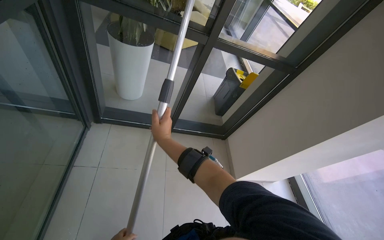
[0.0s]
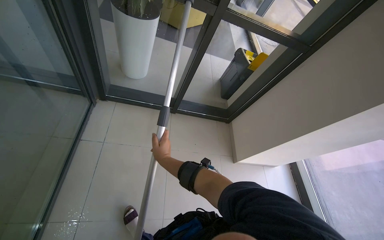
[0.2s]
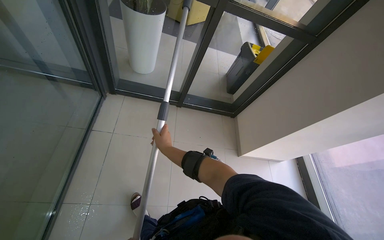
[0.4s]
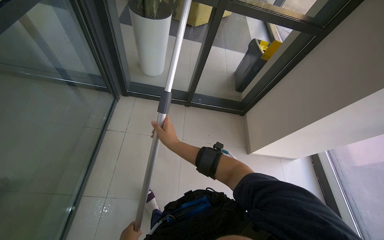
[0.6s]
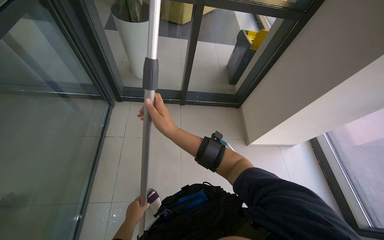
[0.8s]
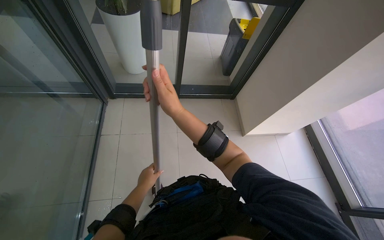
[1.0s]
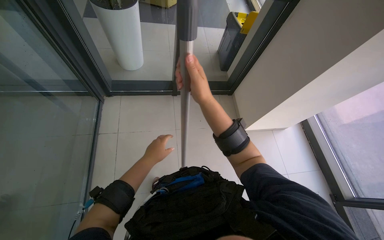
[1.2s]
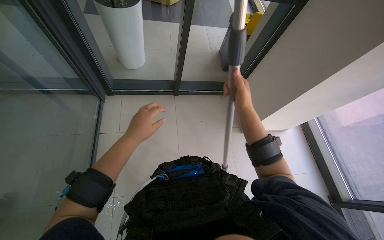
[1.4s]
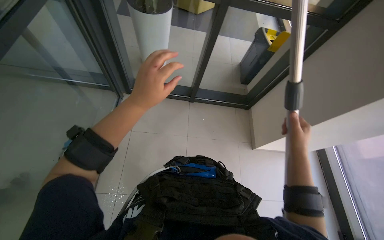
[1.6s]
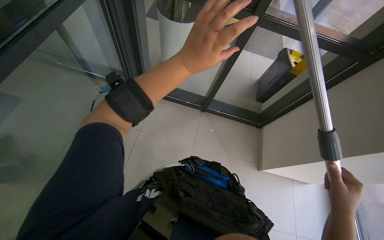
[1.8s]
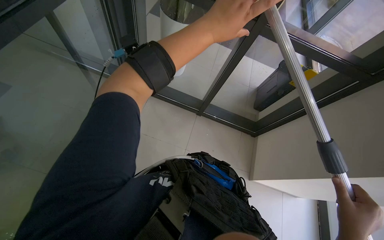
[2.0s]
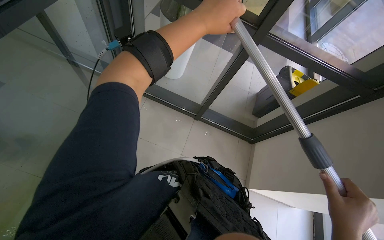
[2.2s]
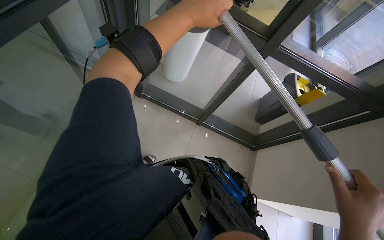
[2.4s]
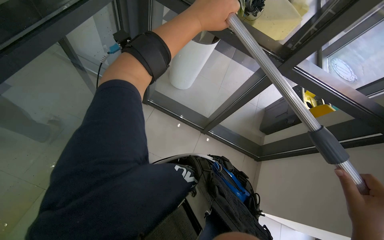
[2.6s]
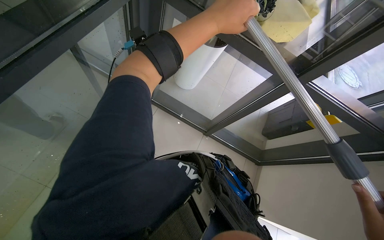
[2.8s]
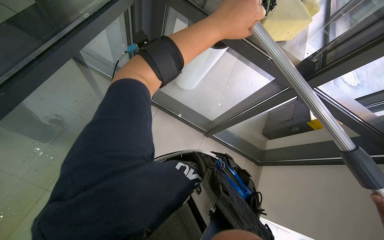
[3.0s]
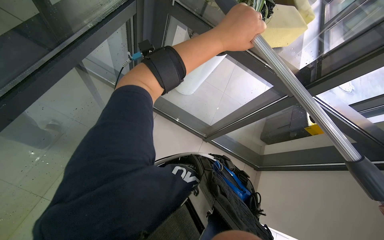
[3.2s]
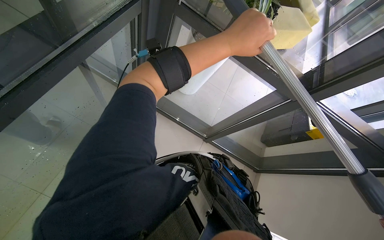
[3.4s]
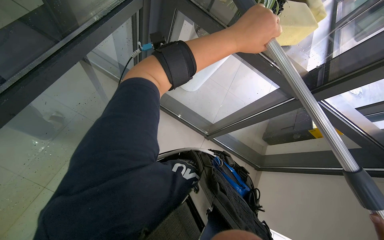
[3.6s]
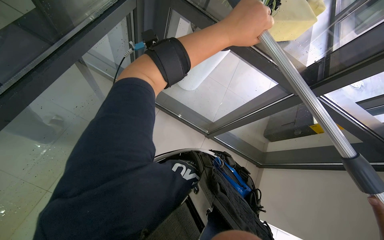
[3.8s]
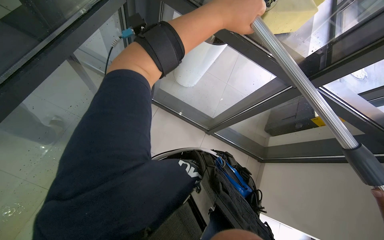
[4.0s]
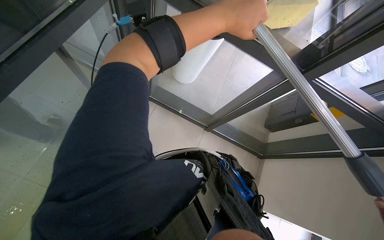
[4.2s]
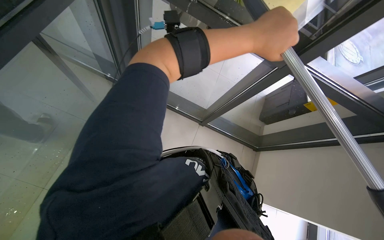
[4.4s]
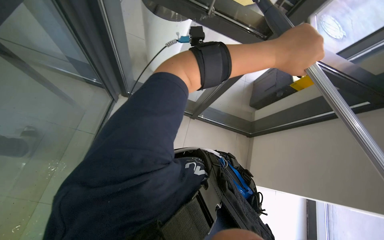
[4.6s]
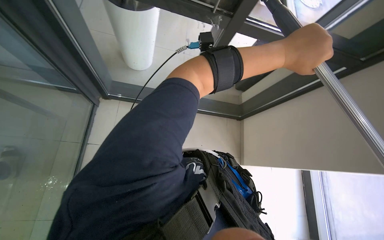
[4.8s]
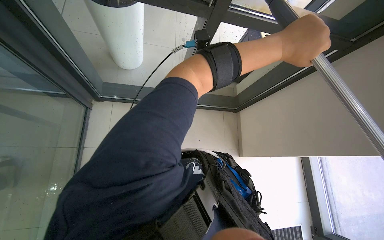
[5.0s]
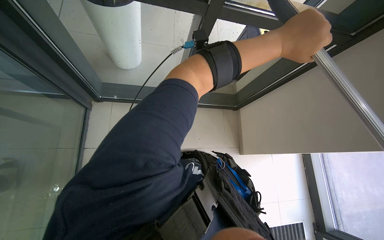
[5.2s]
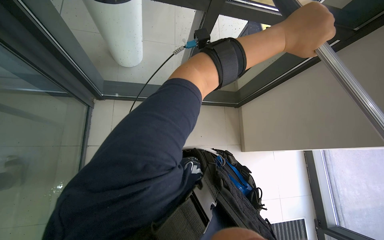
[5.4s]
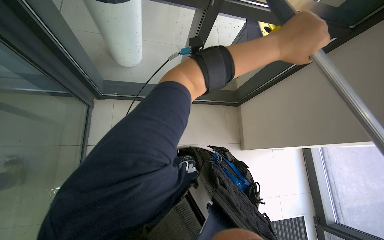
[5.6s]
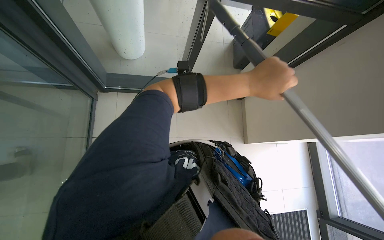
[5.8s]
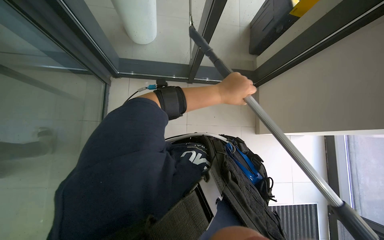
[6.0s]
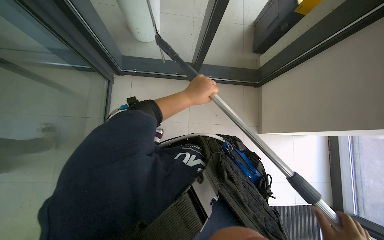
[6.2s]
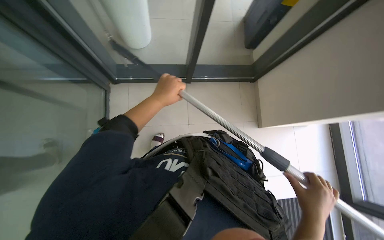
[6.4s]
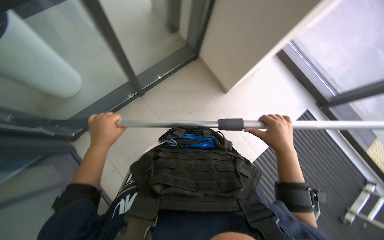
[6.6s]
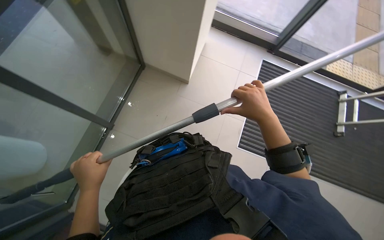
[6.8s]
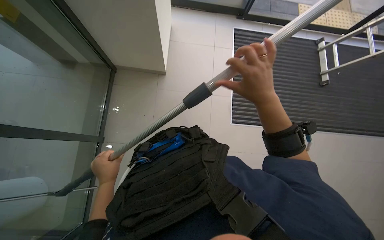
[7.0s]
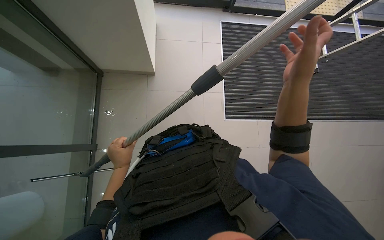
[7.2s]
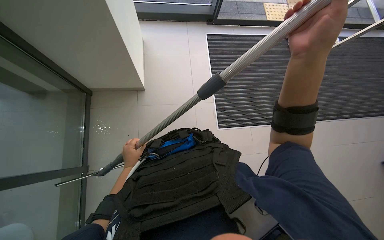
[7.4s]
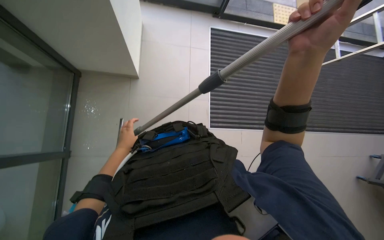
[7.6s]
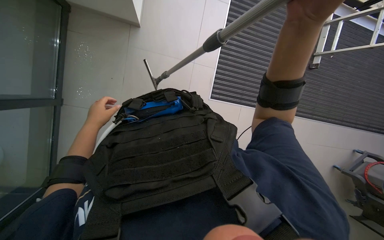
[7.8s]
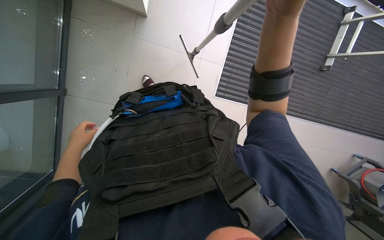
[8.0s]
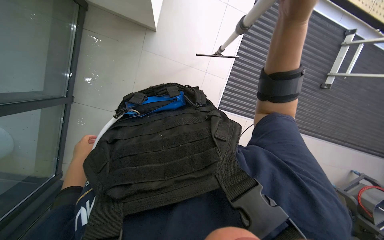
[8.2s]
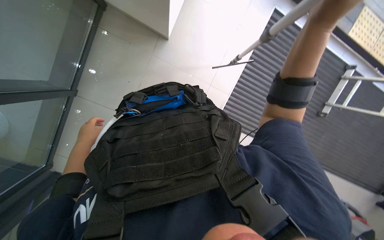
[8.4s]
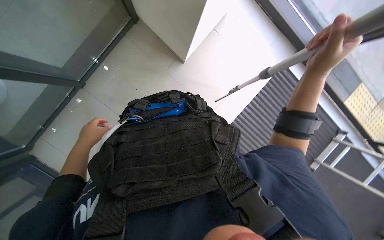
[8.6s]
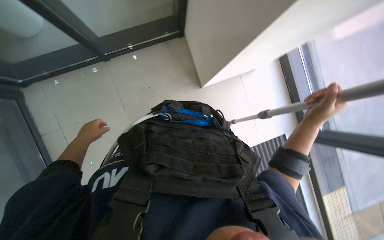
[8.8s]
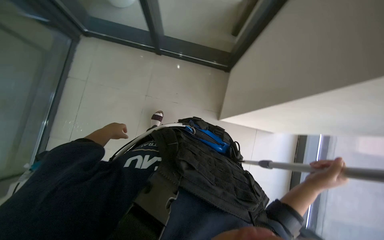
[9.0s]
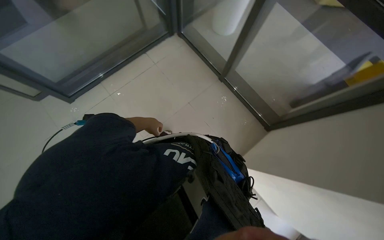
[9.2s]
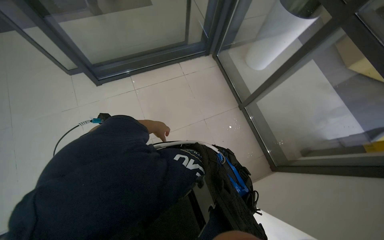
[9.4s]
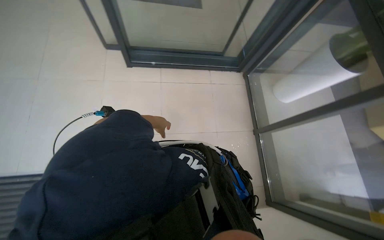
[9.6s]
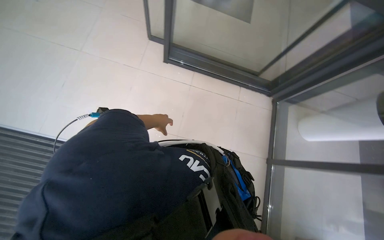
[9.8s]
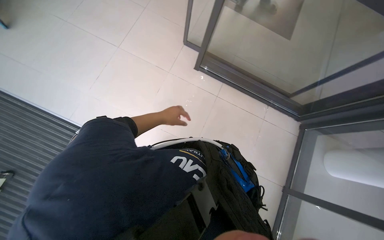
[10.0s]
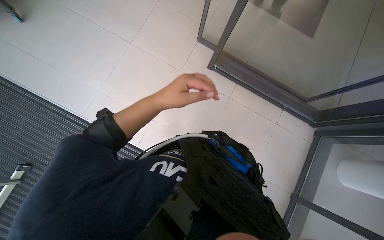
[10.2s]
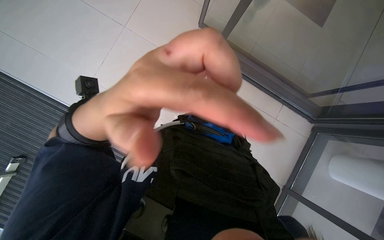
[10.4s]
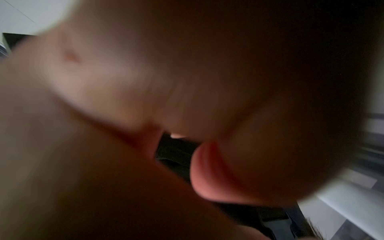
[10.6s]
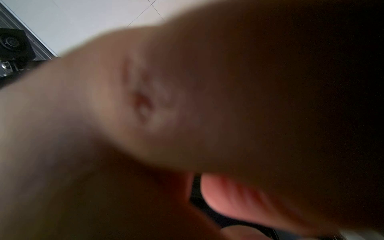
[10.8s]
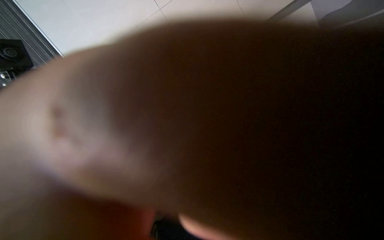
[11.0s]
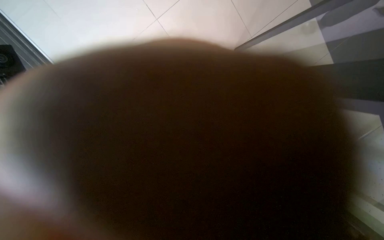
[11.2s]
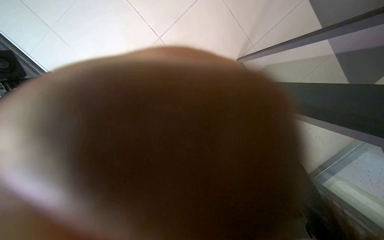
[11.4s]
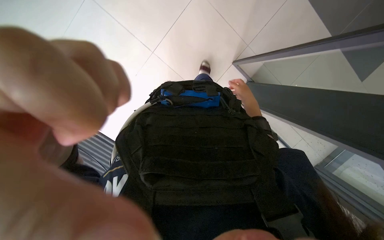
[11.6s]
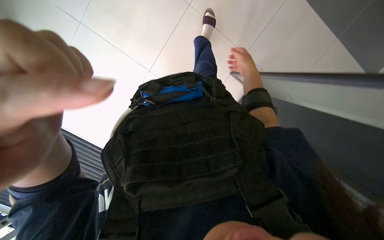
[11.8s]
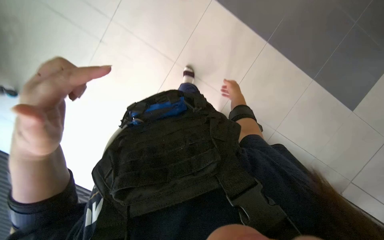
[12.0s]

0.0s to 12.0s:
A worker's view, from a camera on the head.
Job: cleaning windows.
The whole recording: Cleaning glass. The worker uses an extended squeegee pole to clean the upper section of a glass.
0.0s to 1.6s: The right hand shifts about 35 cm to the right.
1.6s to 3.0s: The view tilts roughly 15 degrees upward. The scene turns roughly 30 degrees clockwise in the picture.
3.0s to 4.4s: The left hand travels to the right by about 10 cm.
4.4s to 6.0s: The wearer looks some 20 degrees further downward. The left hand travels farther from the camera and down the picture by roughly 25 cm.
6.0s to 7.6s: The wearer looks some 85 degrees further to the right.
7.6s to 9.0s: The camera pitches upward, by approximately 10 degrees. The scene turns roughly 45 degrees clockwise in the picture.
9.0s to 10.4s: The head rotates some 70 degrees to the left. The wearer looks about 10 degrees further upward.

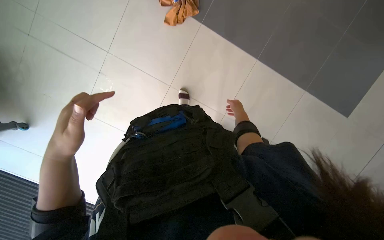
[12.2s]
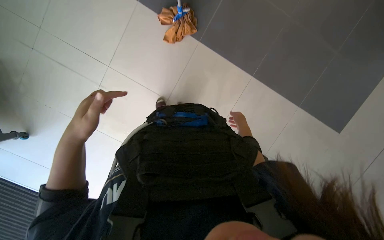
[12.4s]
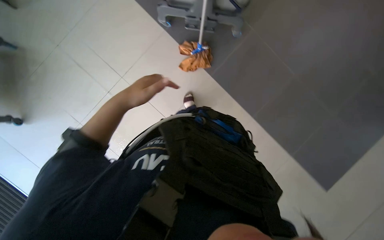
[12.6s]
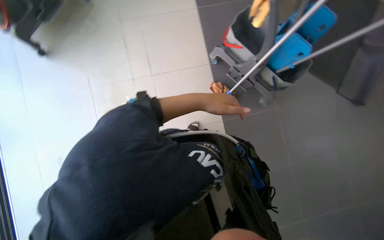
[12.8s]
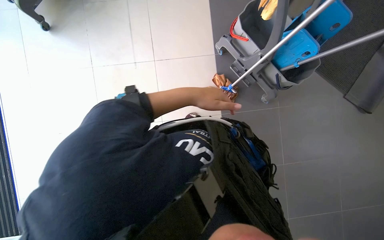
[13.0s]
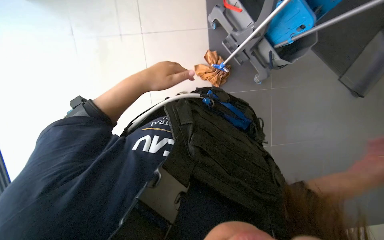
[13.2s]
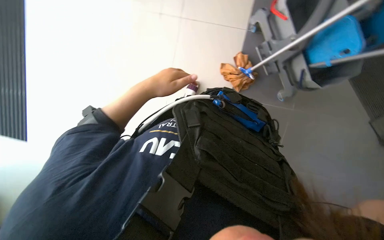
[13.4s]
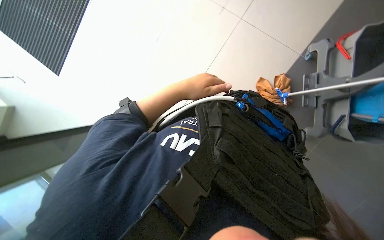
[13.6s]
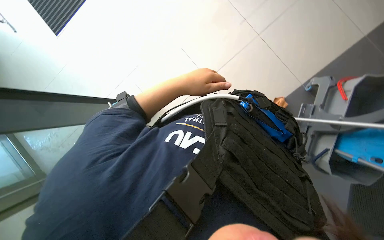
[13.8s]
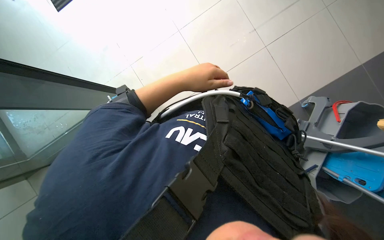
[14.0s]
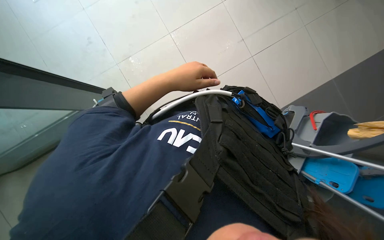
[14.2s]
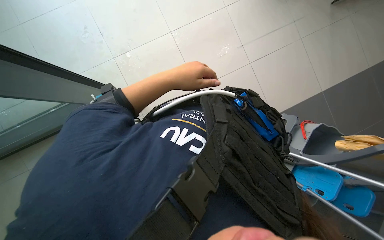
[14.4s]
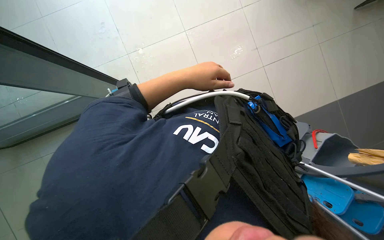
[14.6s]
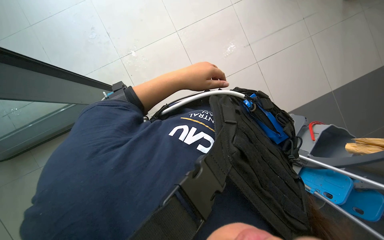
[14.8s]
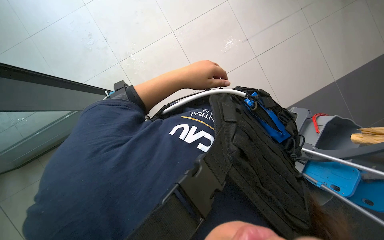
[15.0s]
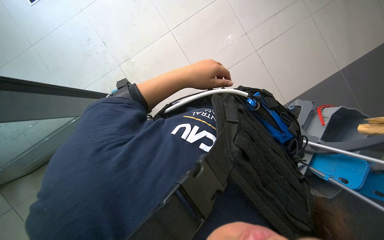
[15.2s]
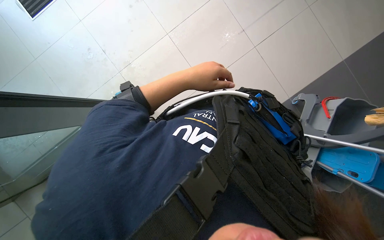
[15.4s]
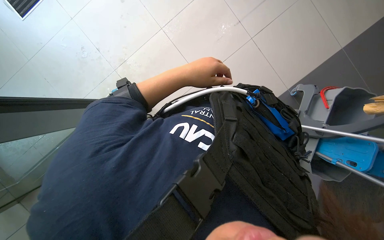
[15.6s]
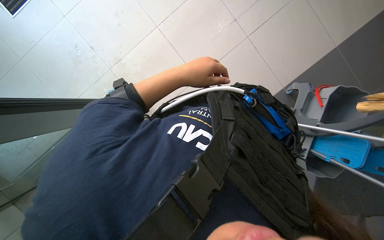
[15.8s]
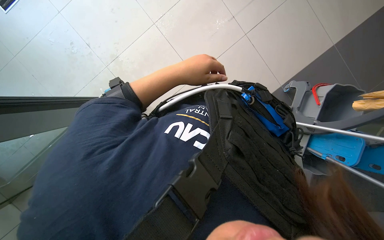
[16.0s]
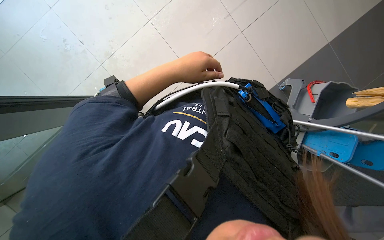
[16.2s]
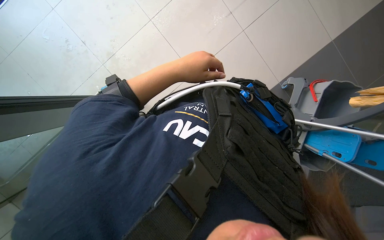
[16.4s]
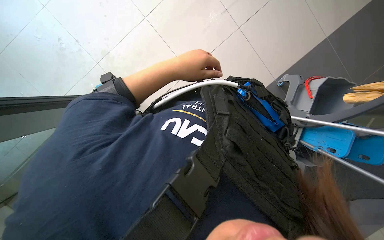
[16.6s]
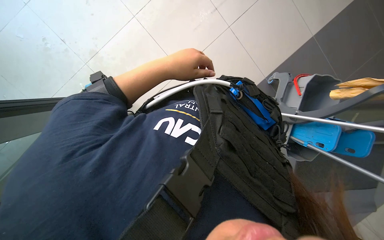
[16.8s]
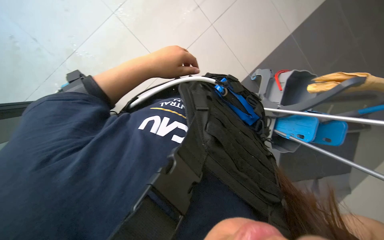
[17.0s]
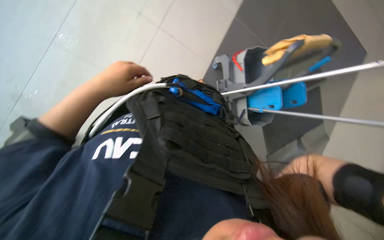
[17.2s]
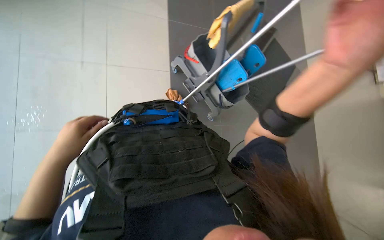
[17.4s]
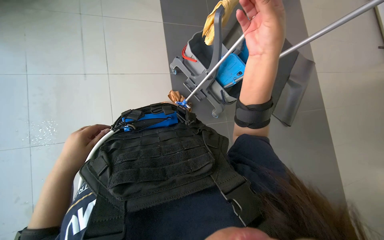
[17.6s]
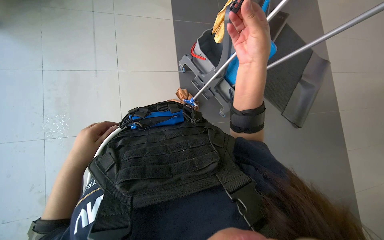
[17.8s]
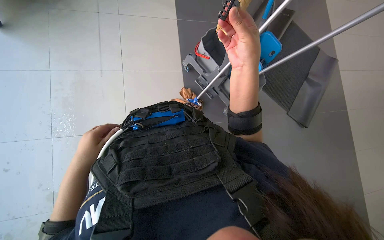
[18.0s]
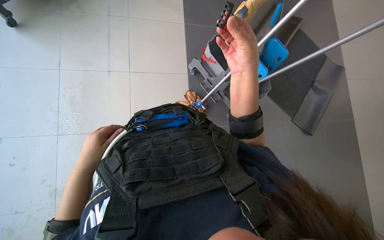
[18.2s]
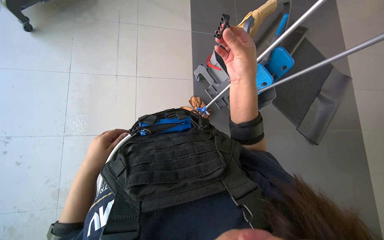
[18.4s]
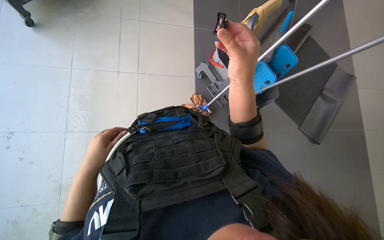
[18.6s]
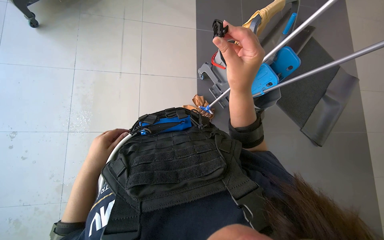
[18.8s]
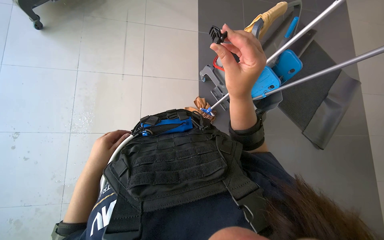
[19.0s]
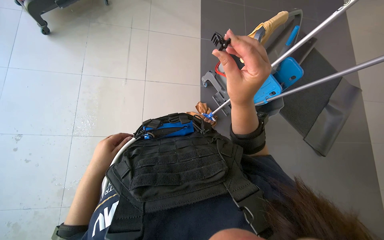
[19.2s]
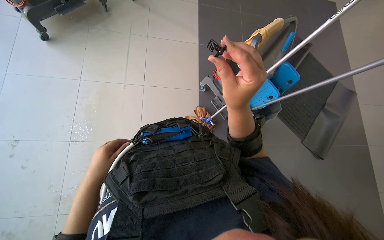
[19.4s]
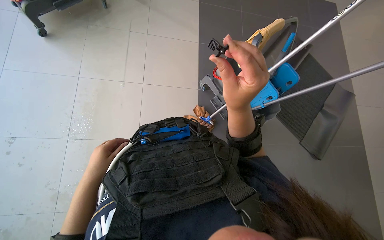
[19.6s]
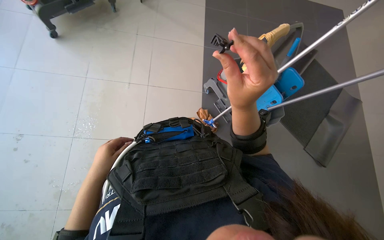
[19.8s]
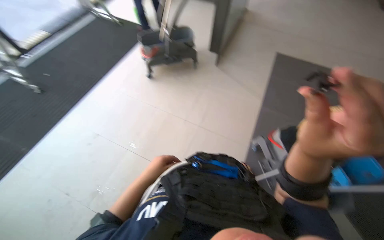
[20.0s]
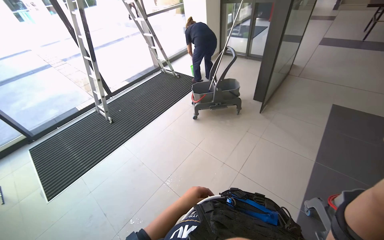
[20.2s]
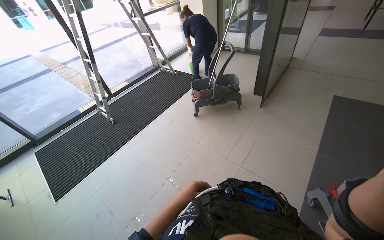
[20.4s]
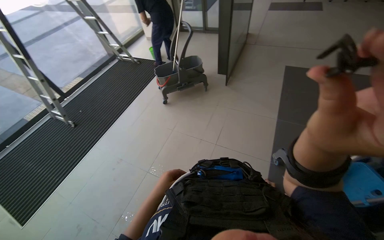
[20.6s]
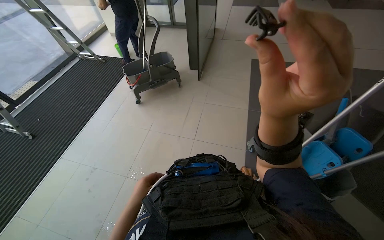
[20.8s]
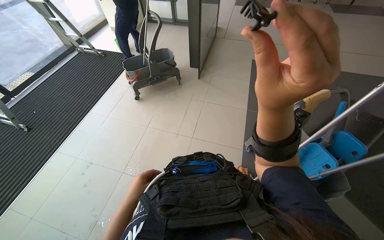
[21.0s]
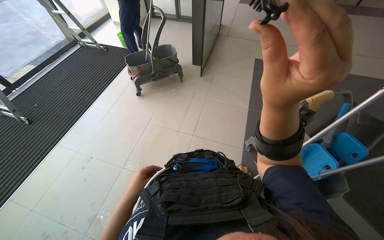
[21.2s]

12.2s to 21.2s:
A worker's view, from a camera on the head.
Job: cleaning windows.
The whole recording: Cleaning glass. The worker uses an extended squeegee pole to clean the upper section of a glass.
12.2s to 13.8s: The scene turns roughly 105 degrees clockwise in the picture.
16.6s to 18.2s: The scene rotates counterclockwise by approximately 50 degrees.
18.2s to 19.8s: The hands are busy where they are.
19.8s to 21.2s: The wearer looks some 15 degrees further to the left. The camera pitches upward, by approximately 25 degrees.
